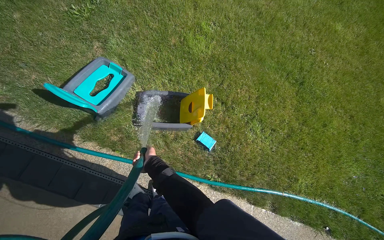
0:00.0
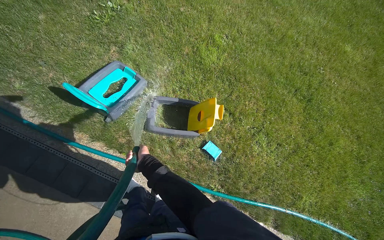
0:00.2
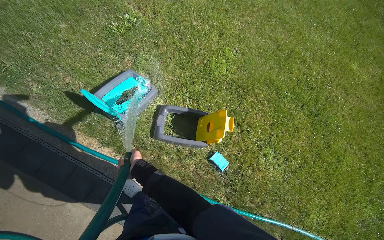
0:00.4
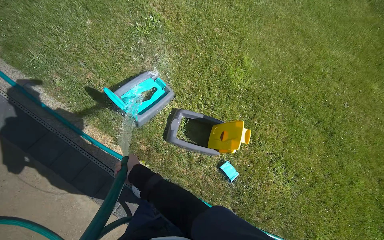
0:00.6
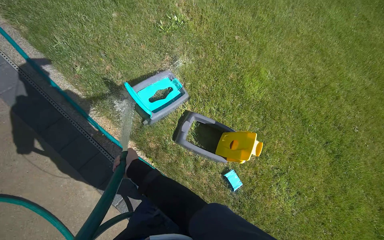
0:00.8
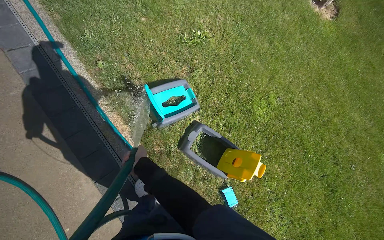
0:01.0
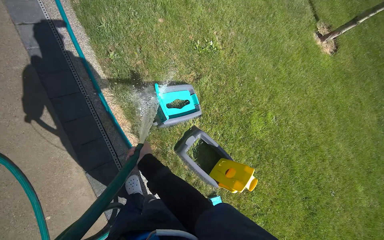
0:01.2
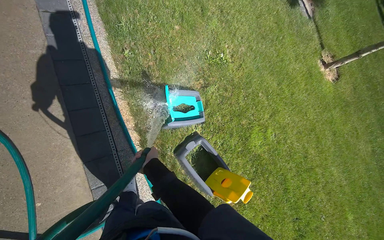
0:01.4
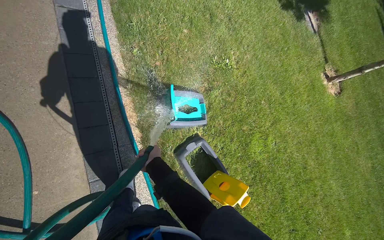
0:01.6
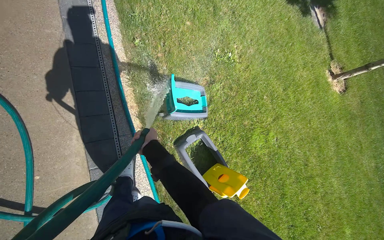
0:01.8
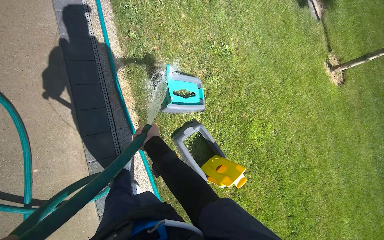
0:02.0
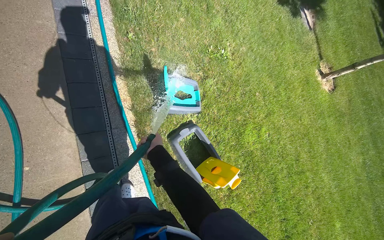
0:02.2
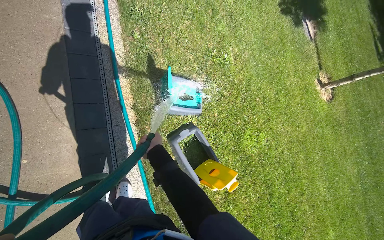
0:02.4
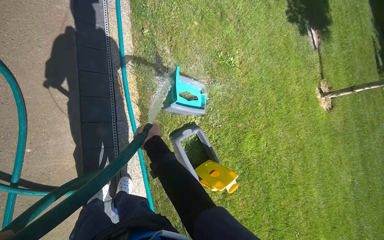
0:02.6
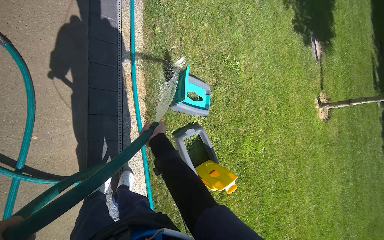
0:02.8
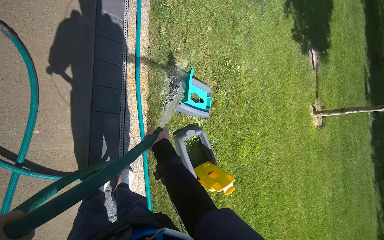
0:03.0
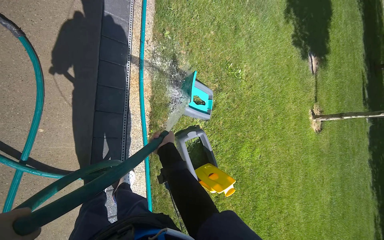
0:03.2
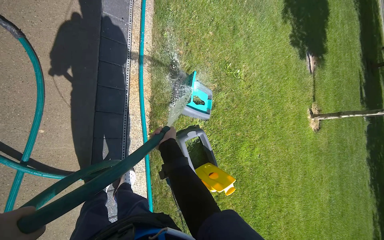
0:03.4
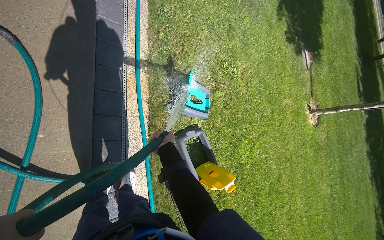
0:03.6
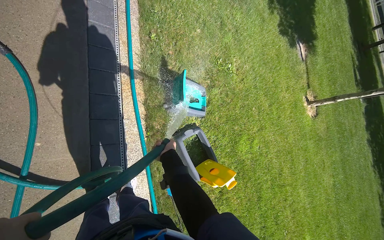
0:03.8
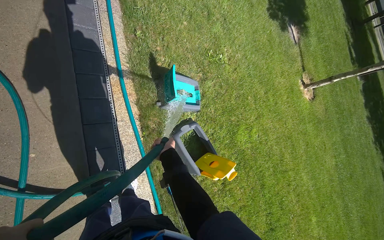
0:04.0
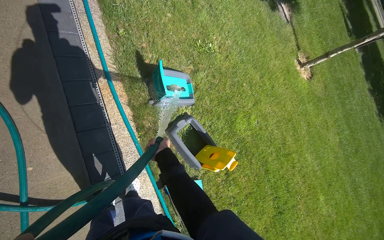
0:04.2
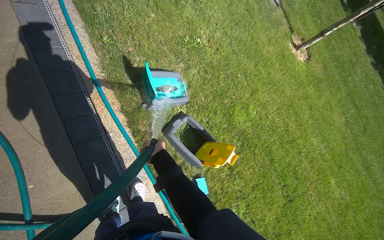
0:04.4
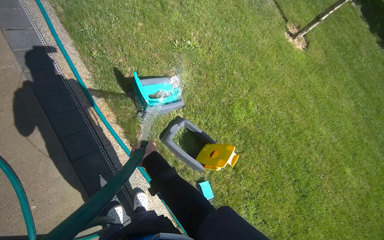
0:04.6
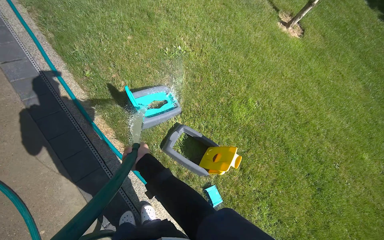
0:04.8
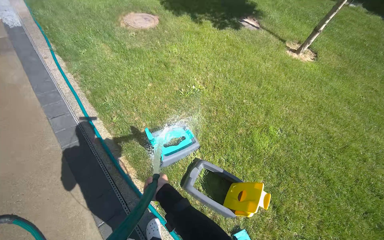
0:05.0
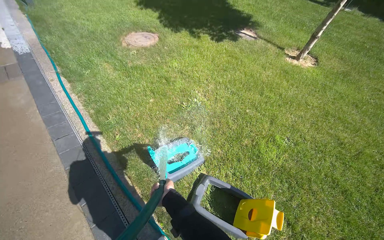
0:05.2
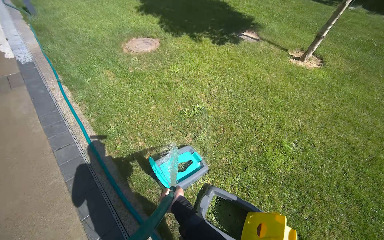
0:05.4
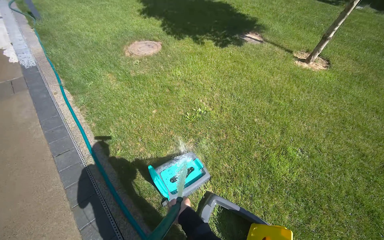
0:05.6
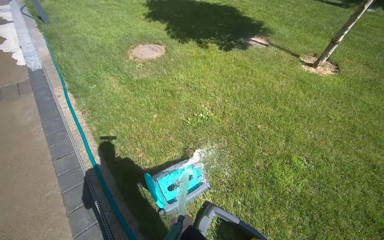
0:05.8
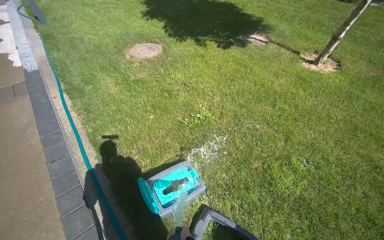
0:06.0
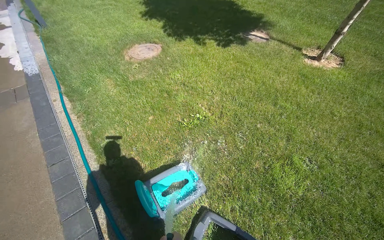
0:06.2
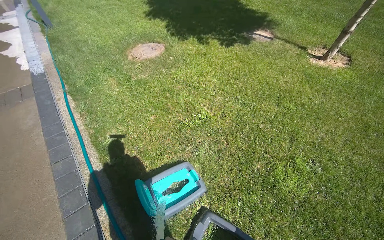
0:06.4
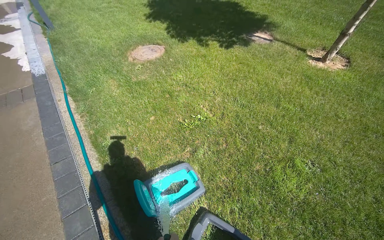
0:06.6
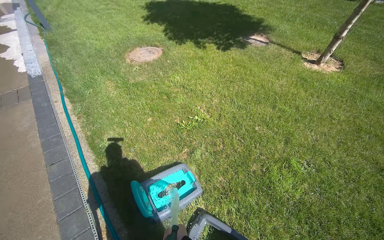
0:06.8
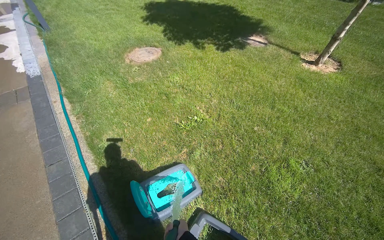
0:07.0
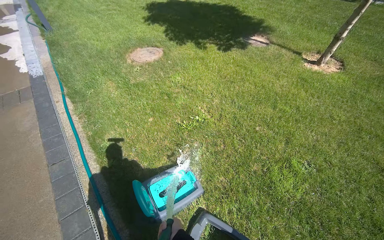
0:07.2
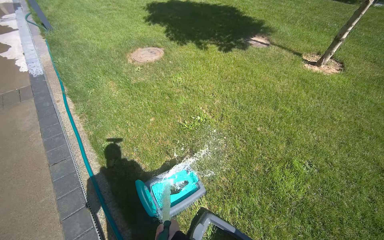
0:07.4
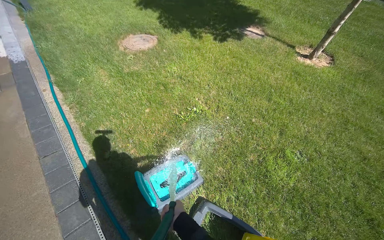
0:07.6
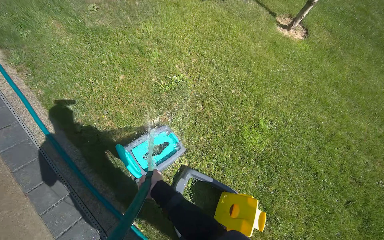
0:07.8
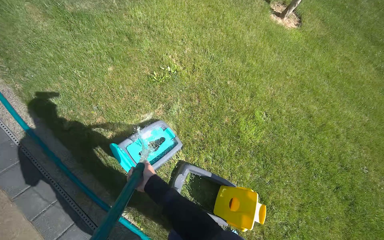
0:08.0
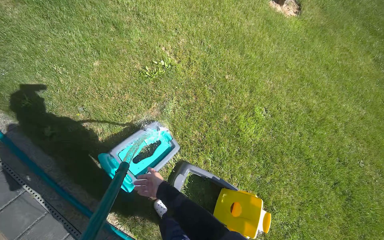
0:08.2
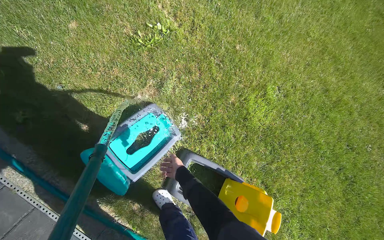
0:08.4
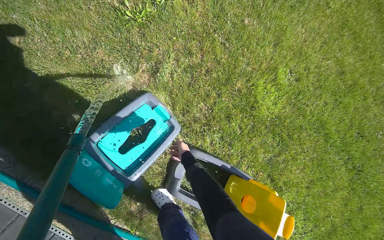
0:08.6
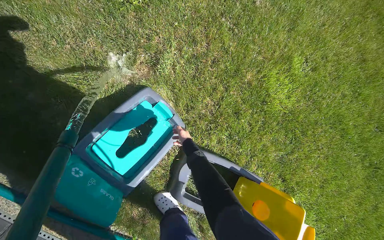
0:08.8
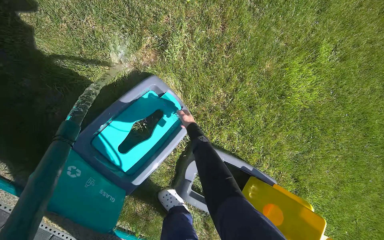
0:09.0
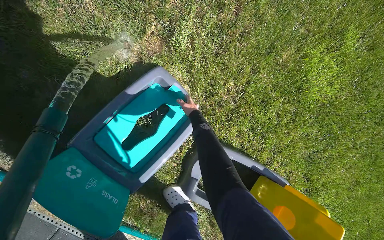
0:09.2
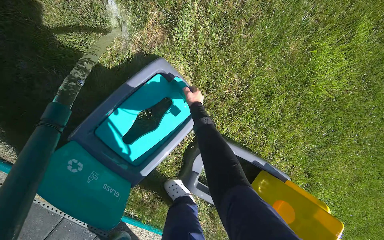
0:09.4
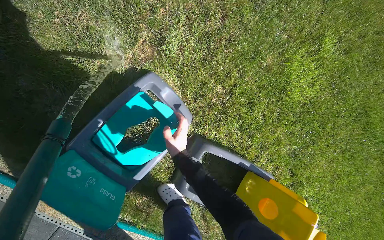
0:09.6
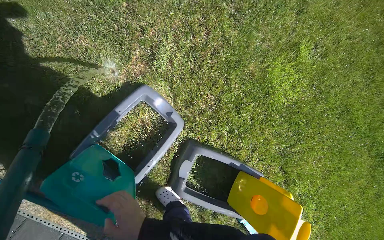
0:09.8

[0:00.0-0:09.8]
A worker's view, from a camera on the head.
Job: managing trash.
The whole recording: Spraying water on recycling bins. The worker sprays water on the recycling bins and a sponge on the grass.
0:00.0 to 0:01.4: The wearer moves approximately 50 cm. The view tilts some 15 degrees upward. The scene rotates clockwise by approximately 50 degrees.
0:02.8 to 0:04.2: The right hand is displaced down the picture by about 10 cm.
0:04.2 to 0:05.6: The camera is carried roughly 50 cm. The view pans to the left by roughly 20 degrees. The wearer looks approximately 20 degrees further upward. Everything in view rotates some 30 degrees counterclockwise.
0:07.0 to 0:08.4: The head travels about 50 cm. The camera sweeps to the right, by about 20 degrees. The view tilts about 30 degrees downward.
0:08.4 to 0:09.8: The camera pitches downward, by approximately 15 degrees. The right hand travels to the left by approximately 10 cm, and reaches about 30 cm up the picture, then returns.

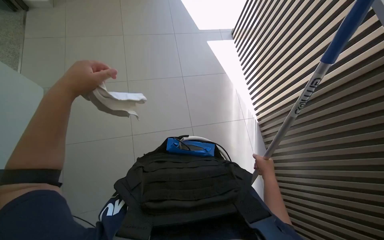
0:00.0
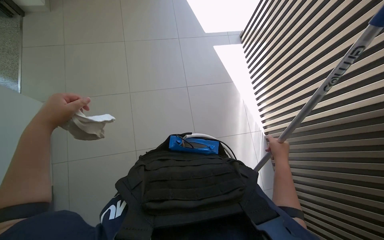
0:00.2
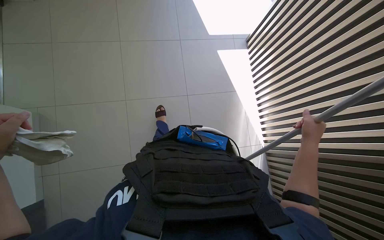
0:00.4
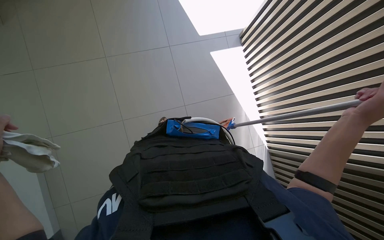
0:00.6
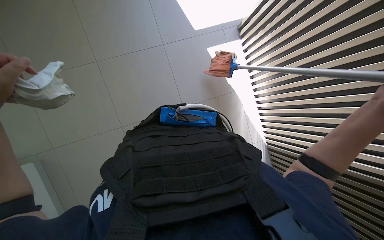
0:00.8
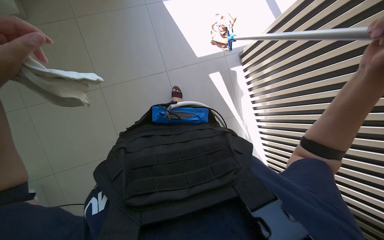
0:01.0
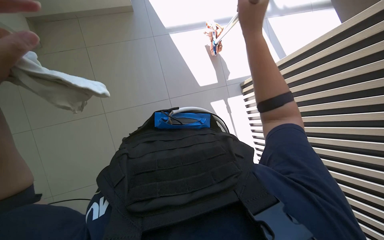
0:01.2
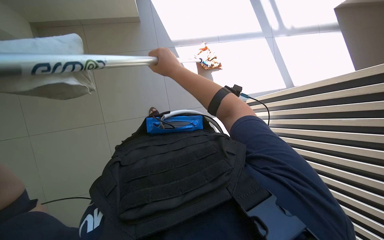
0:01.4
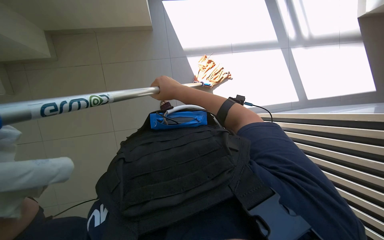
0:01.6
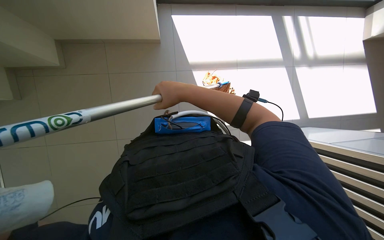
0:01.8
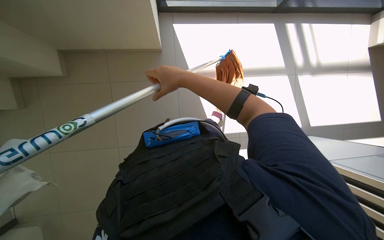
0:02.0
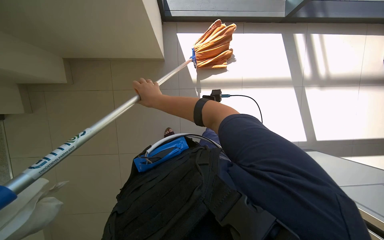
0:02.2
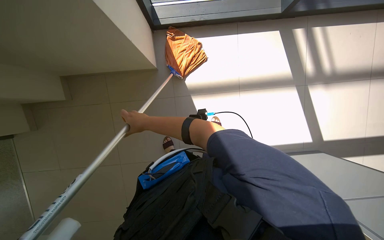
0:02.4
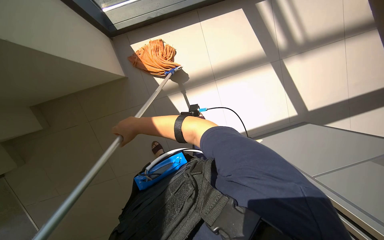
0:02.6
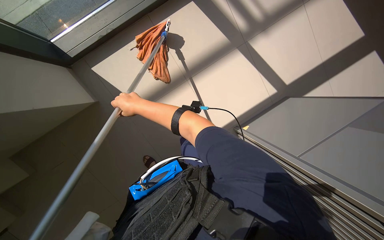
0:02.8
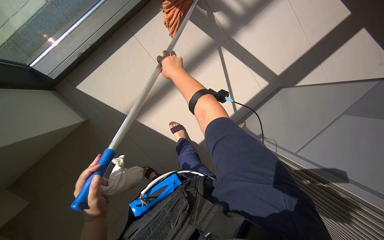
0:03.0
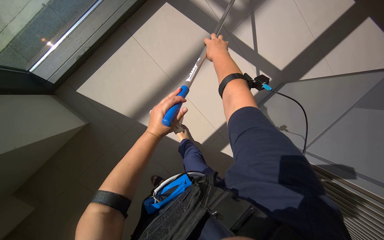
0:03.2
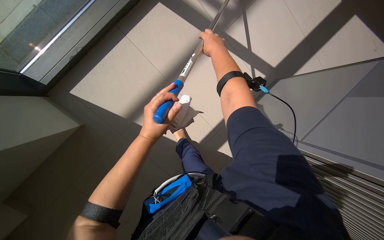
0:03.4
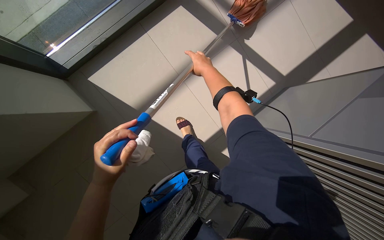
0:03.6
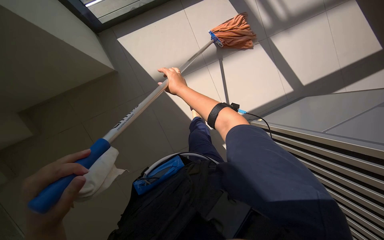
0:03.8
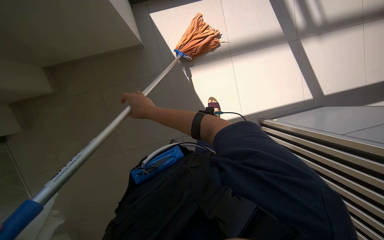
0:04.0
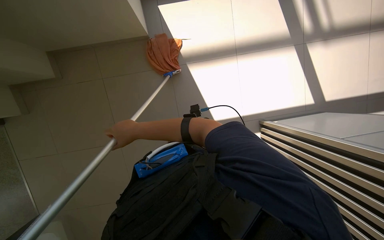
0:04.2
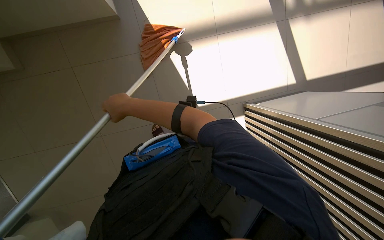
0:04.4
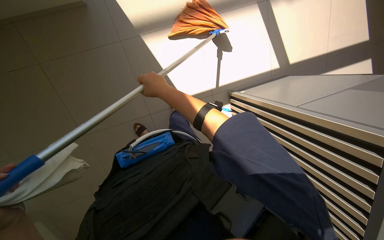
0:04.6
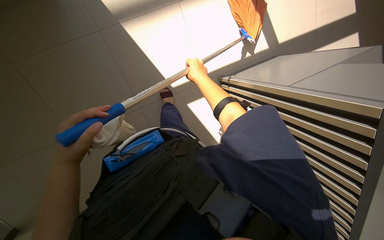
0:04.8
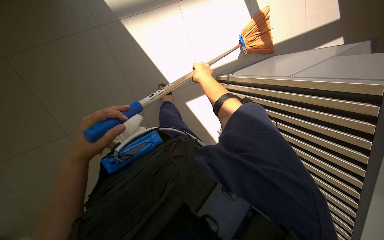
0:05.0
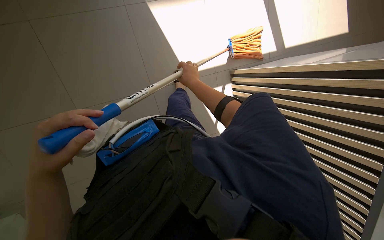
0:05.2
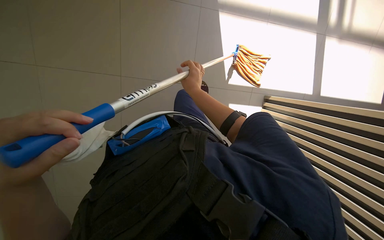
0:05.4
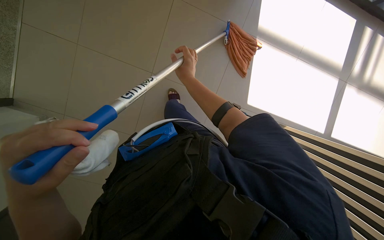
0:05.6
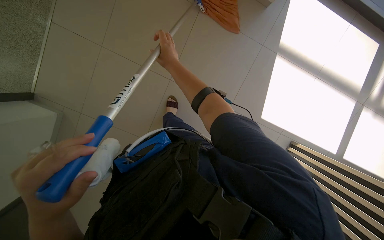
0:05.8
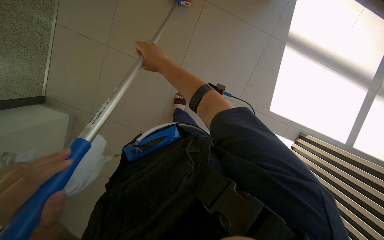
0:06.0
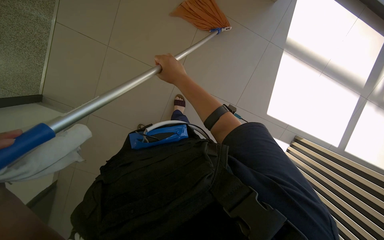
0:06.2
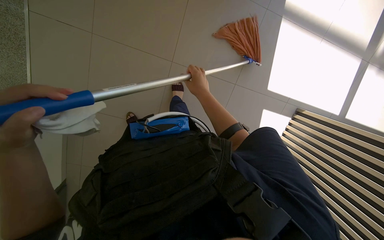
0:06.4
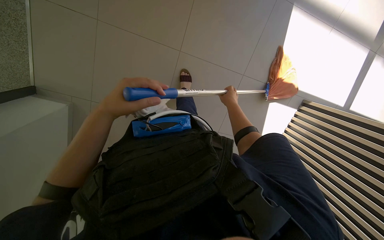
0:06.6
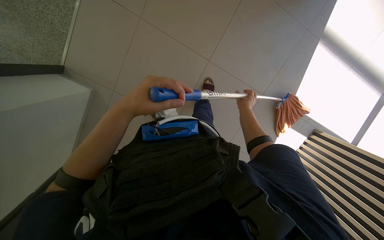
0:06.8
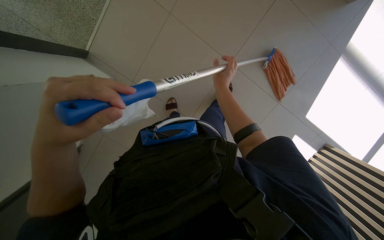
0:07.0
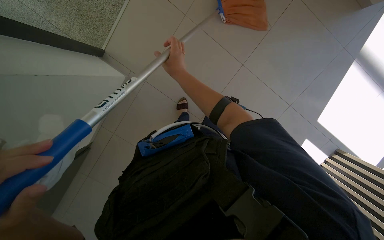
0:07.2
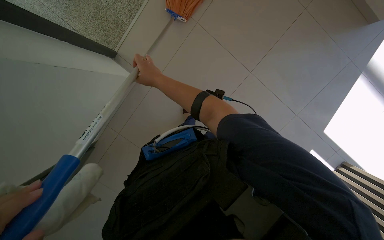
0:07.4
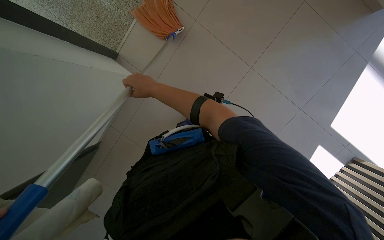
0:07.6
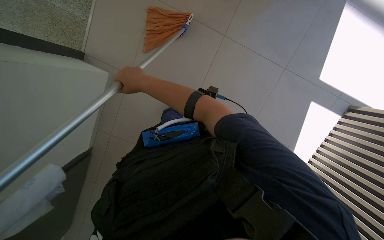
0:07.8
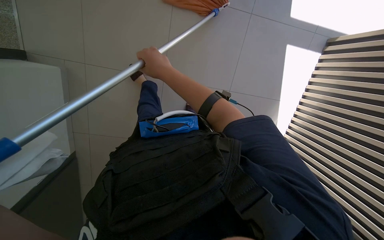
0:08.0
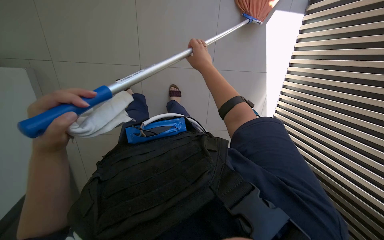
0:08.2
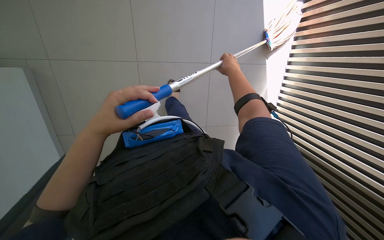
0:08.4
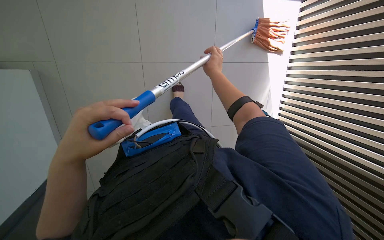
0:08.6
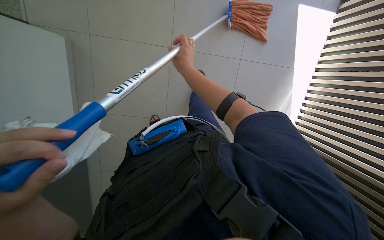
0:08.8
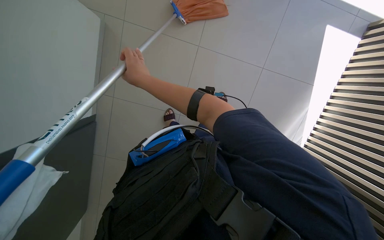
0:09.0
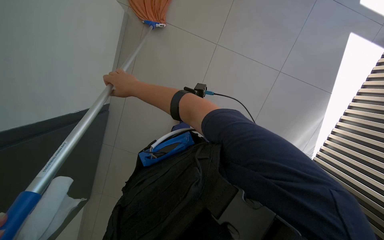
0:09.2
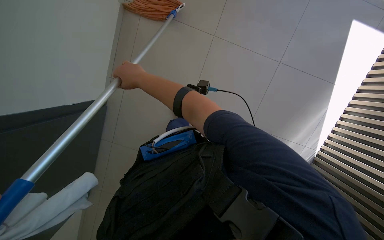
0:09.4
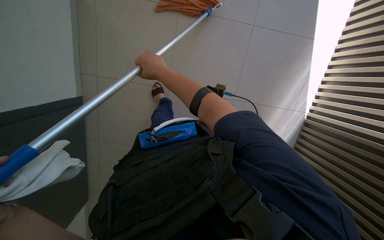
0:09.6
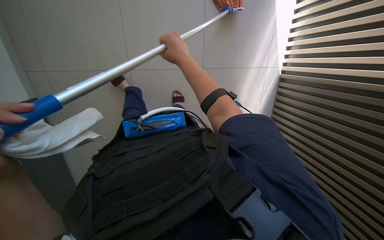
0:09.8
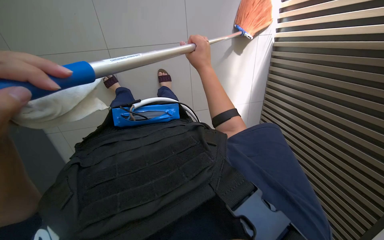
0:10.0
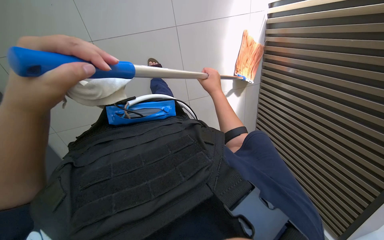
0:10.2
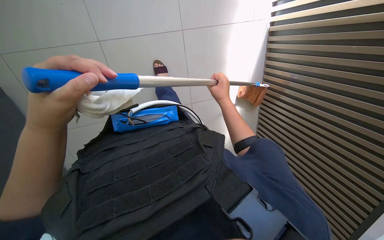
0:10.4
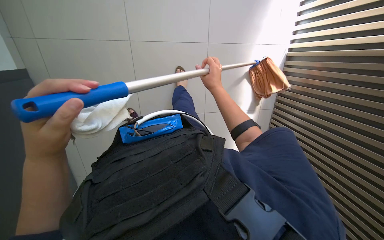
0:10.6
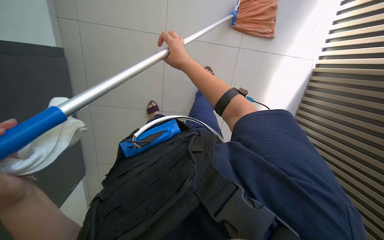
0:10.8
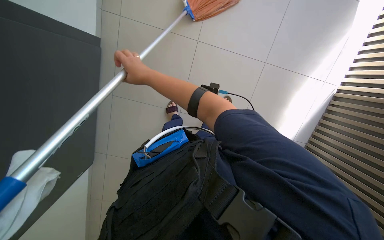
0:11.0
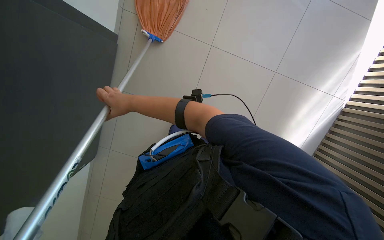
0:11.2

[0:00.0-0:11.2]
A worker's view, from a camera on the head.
Job: mopping floor.
The whole recording: Mopping floor with string mop. The worker mops the floor with an orange string mop.
0:06.4 to 0:08.0: The right hand travels nearer to the camera by about 10 cm, and reaches about 25 cm to the left, then returns.
0:09.6 to 0:11.2: The right hand goes approximately 30 cm to the left and farther from the camera.
